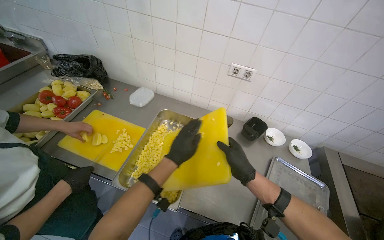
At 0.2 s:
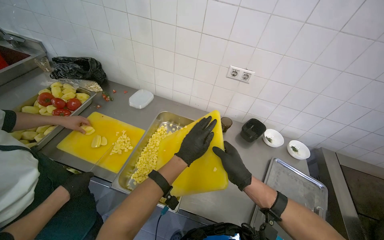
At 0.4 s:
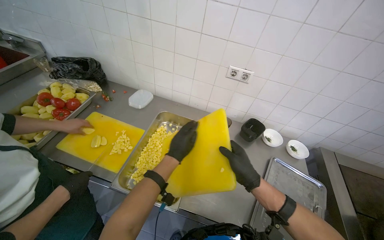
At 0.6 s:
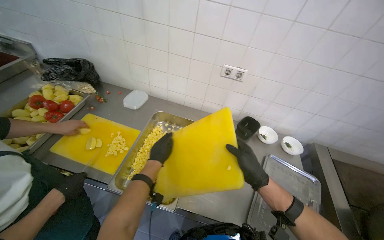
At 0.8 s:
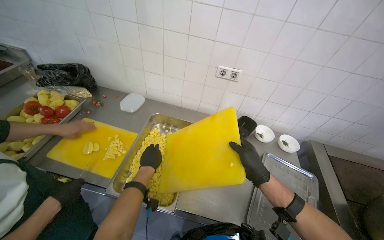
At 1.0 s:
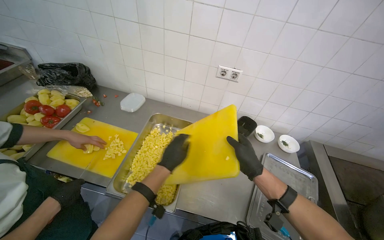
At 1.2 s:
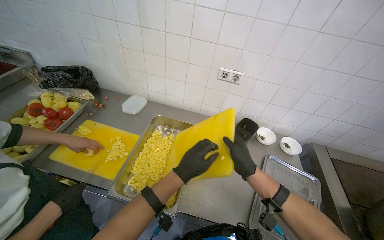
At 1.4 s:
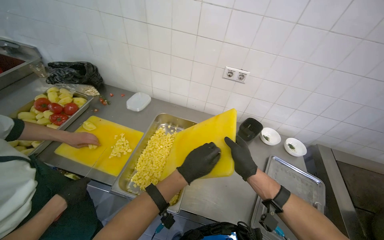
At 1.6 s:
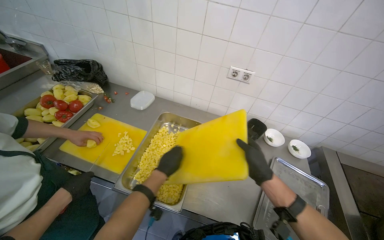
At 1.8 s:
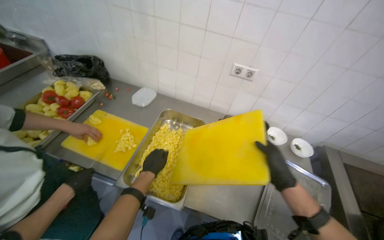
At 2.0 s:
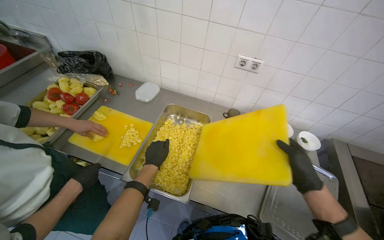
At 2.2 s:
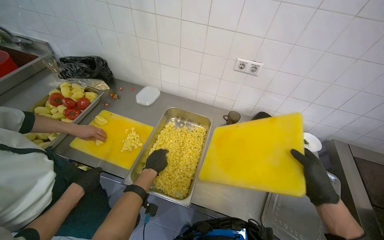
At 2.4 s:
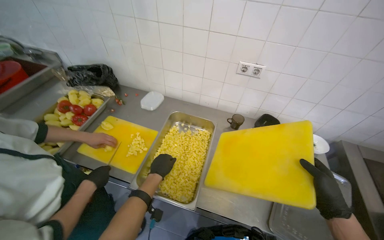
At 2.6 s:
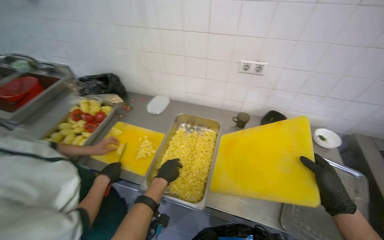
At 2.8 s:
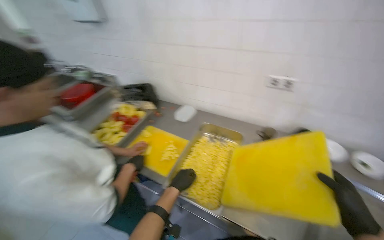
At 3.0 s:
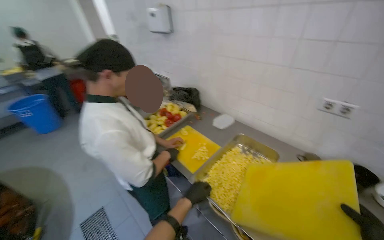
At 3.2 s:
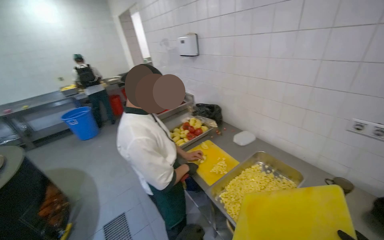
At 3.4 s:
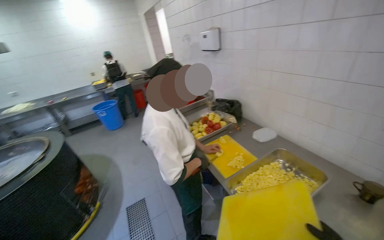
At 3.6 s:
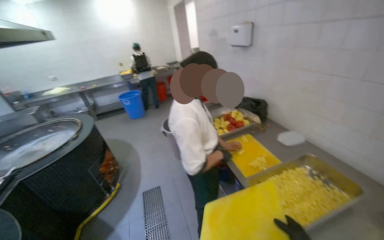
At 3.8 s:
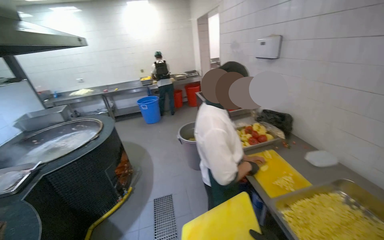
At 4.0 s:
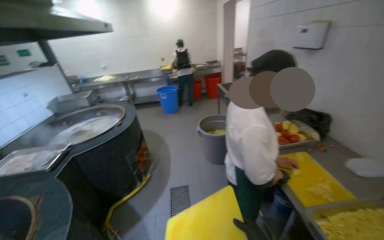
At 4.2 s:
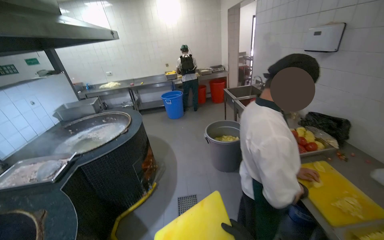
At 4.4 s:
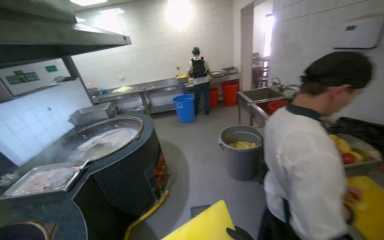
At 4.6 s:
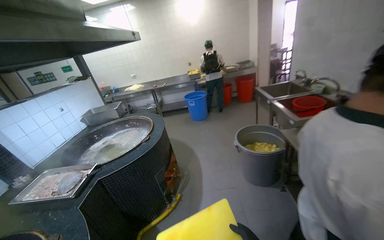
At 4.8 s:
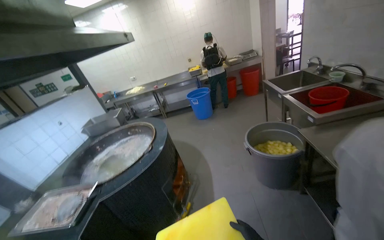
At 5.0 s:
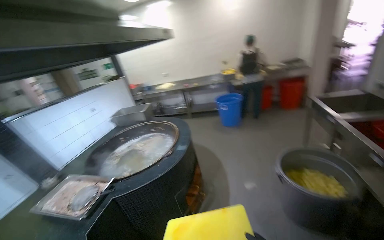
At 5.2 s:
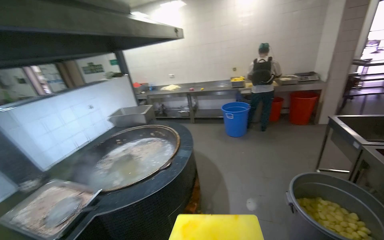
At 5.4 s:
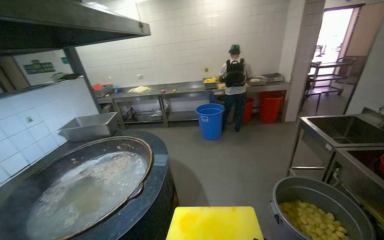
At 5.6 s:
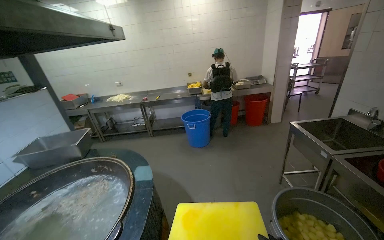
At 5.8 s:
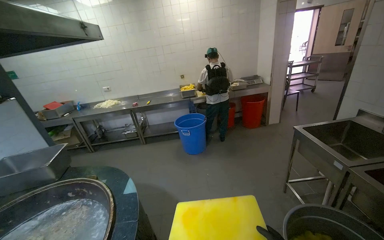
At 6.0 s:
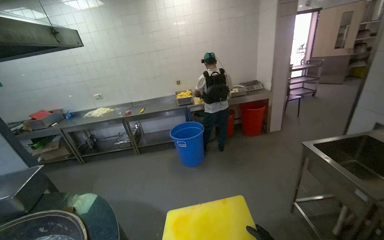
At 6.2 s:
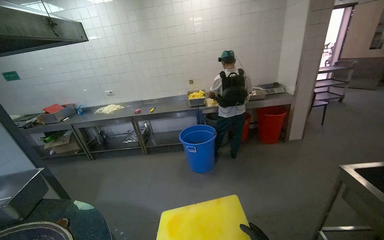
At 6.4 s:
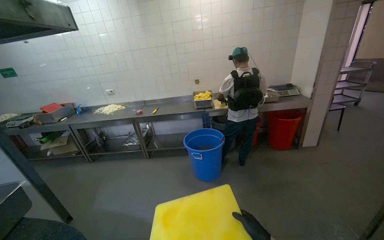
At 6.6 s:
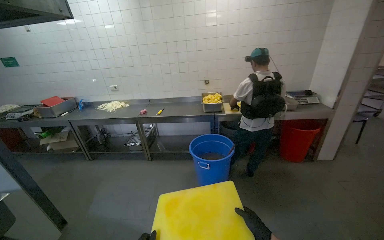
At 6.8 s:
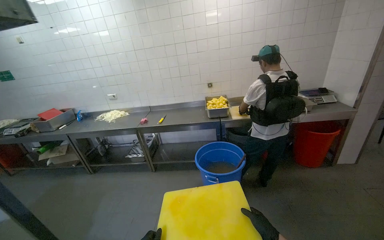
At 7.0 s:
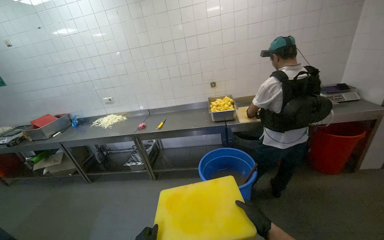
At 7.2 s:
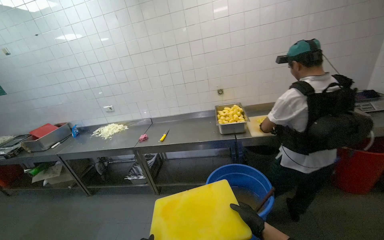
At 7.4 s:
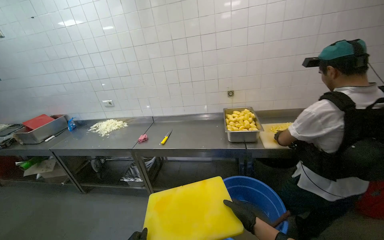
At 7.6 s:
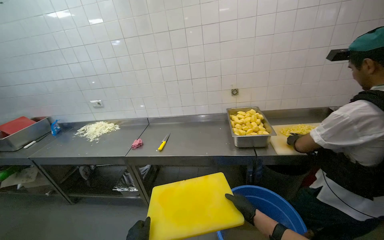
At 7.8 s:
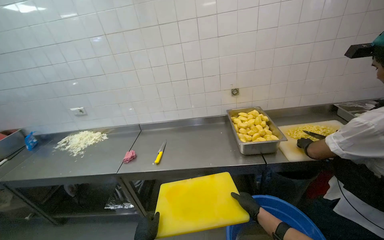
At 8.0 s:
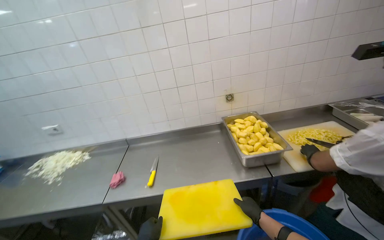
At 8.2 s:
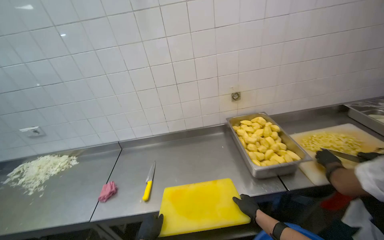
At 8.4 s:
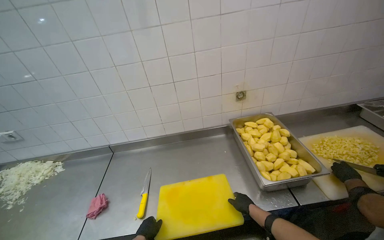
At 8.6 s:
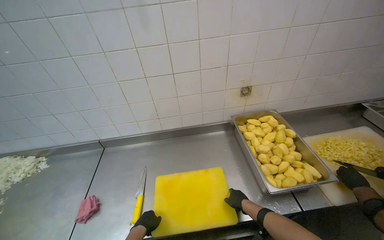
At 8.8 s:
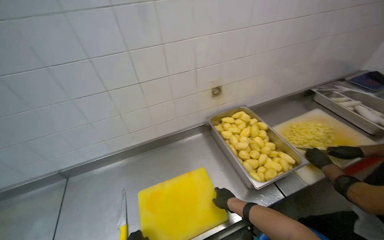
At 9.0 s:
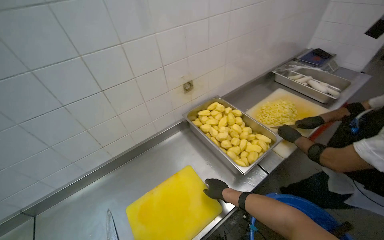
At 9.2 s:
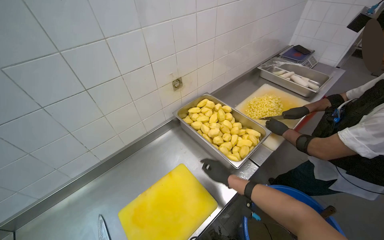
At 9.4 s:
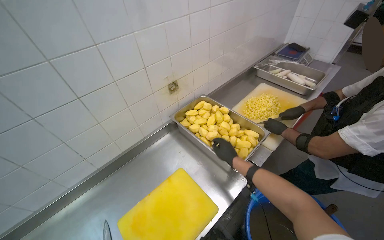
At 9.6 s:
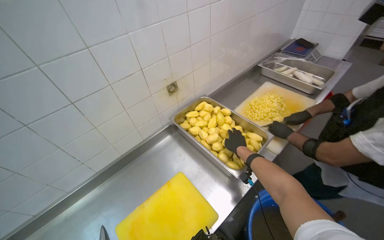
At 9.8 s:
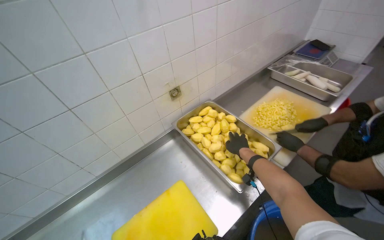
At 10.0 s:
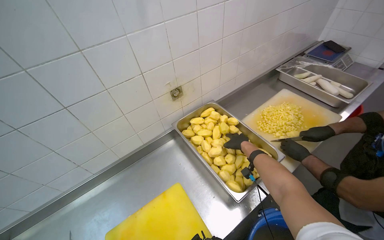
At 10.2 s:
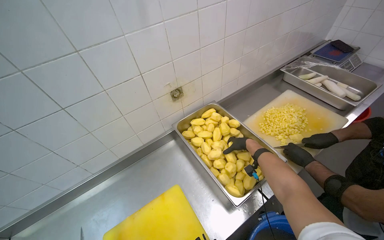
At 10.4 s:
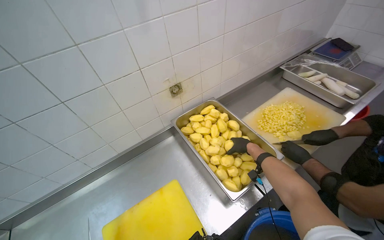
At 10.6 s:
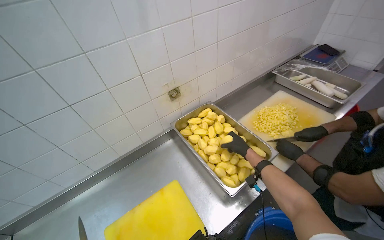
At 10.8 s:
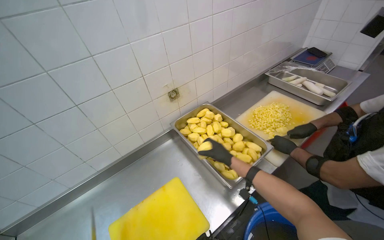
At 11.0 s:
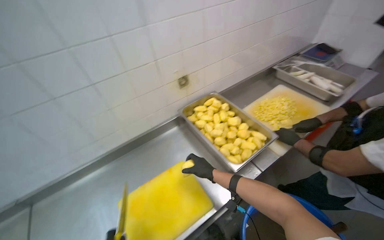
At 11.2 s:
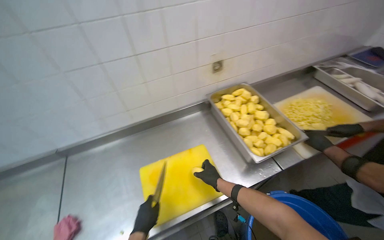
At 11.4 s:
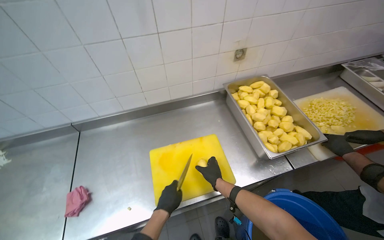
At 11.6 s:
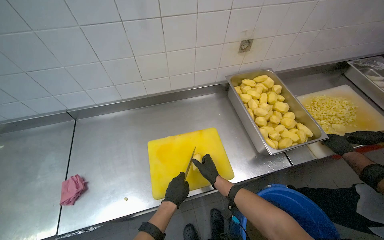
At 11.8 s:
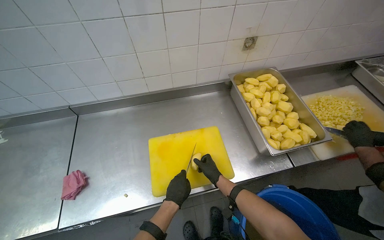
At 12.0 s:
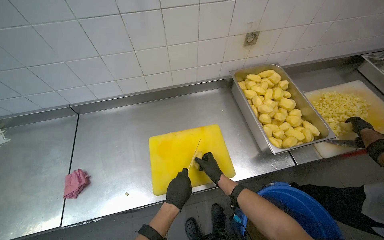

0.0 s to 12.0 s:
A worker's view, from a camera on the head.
Job: preparing food.
The whole recording: Chopping potatoes into cubes. The worker chops peeled potatoes into small cubes on a yellow cutting board.
0.0 to 1.6 s: The left hand goes left and right, about 15 cm each way, reversing 2 times.
1.6 to 3.0 s: The head turns to the left by approximately 35 degrees.
3.0 to 4.4 s: The wearer moves about 40 cm. The head rotates about 40 degrees to the left.
4.4 to 6.0 s: The head travels roughly 1.5 m.
6.0 to 7.6 s: The camera travels some 1.5 m.
7.6 to 9.0 s: The camera is carried some 90 cm. The head turns to the right by roughly 45 degrees. The view tips downward by roughly 15 degrees.
9.0 to 10.4 s: The right hand moves up the picture and to the right, approximately 30 cm.
10.4 to 12.0 s: The camera is carried some 50 cm. The wearer looks roughly 35 degrees further to the left. The view tilts about 20 degrees downward.

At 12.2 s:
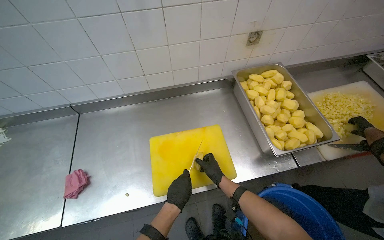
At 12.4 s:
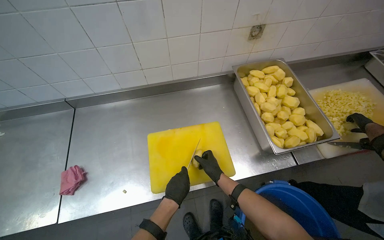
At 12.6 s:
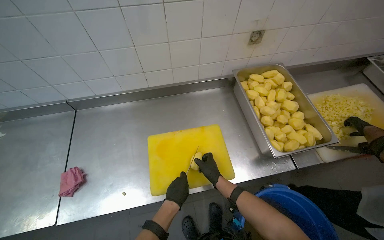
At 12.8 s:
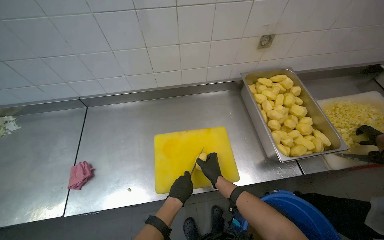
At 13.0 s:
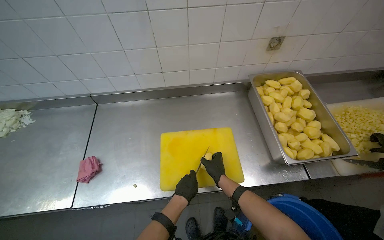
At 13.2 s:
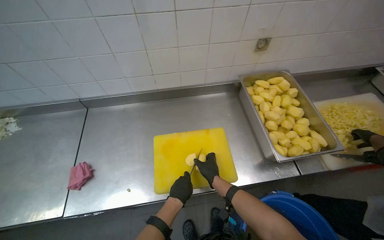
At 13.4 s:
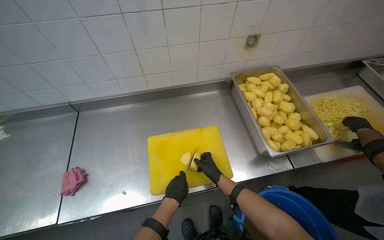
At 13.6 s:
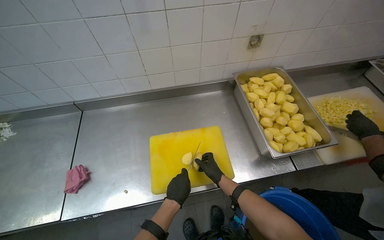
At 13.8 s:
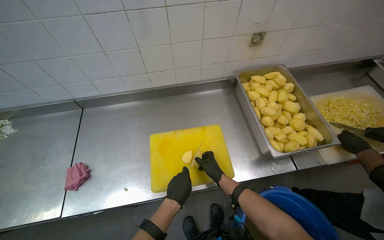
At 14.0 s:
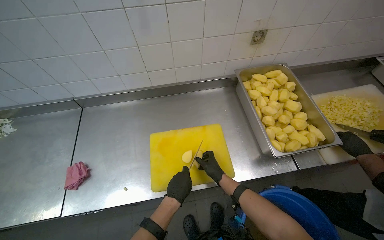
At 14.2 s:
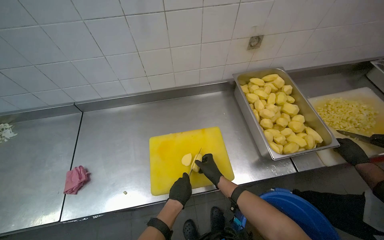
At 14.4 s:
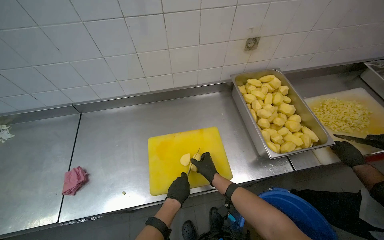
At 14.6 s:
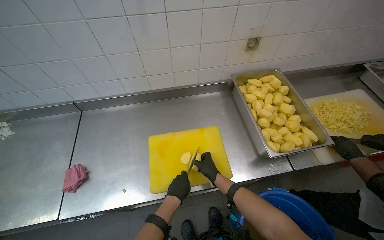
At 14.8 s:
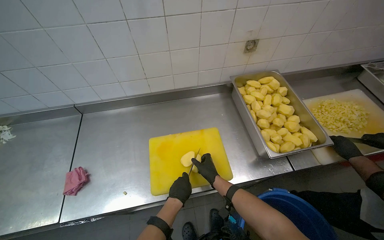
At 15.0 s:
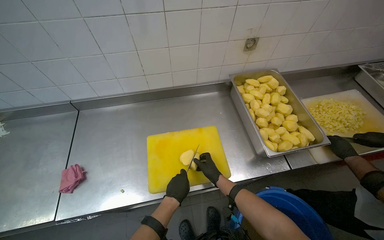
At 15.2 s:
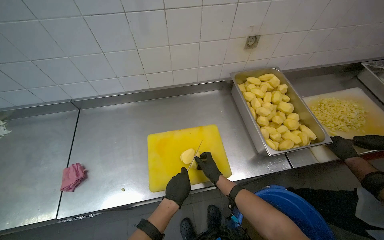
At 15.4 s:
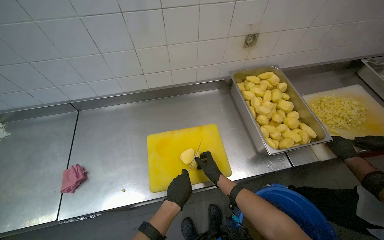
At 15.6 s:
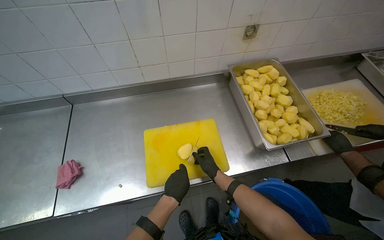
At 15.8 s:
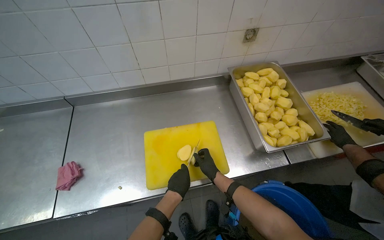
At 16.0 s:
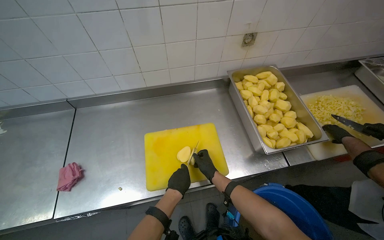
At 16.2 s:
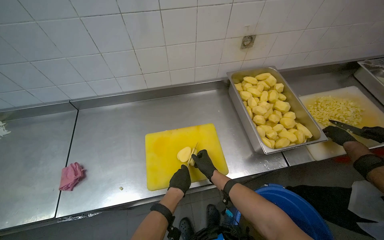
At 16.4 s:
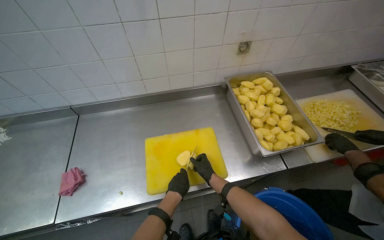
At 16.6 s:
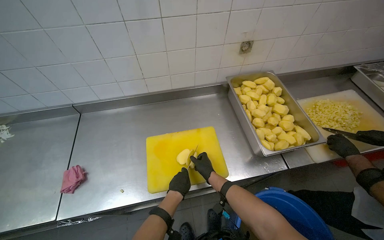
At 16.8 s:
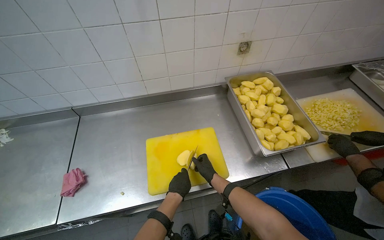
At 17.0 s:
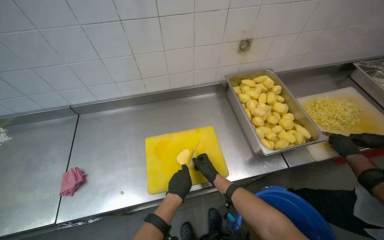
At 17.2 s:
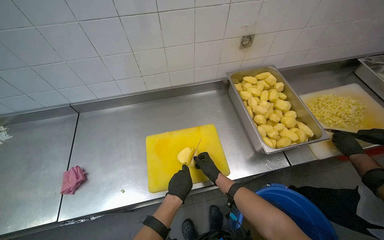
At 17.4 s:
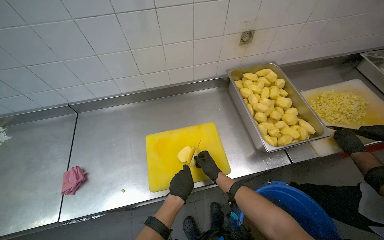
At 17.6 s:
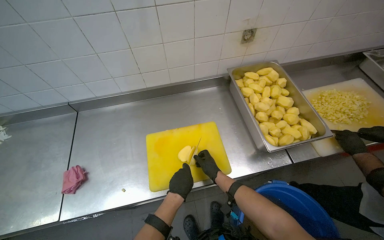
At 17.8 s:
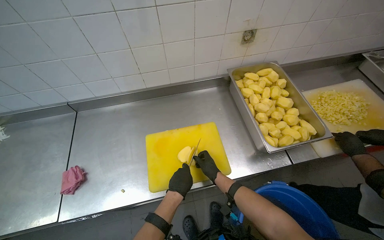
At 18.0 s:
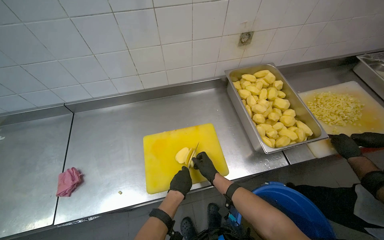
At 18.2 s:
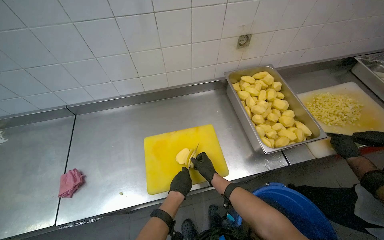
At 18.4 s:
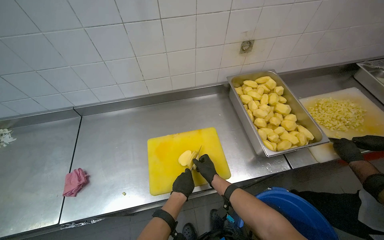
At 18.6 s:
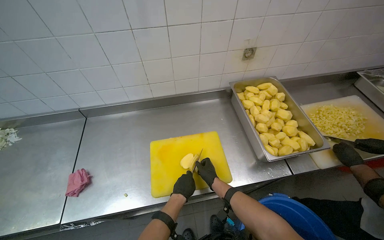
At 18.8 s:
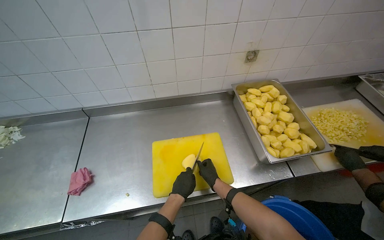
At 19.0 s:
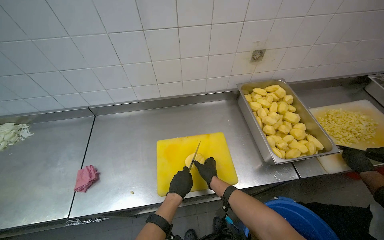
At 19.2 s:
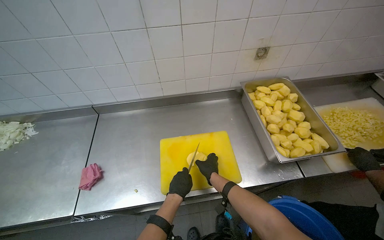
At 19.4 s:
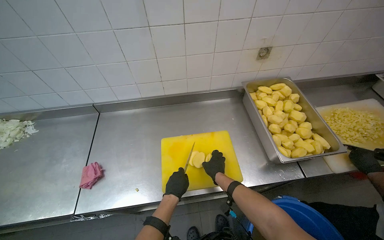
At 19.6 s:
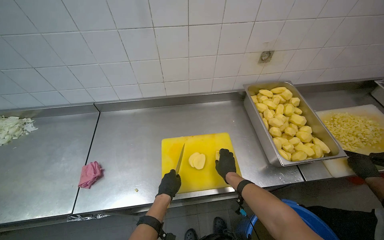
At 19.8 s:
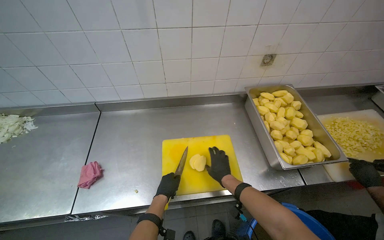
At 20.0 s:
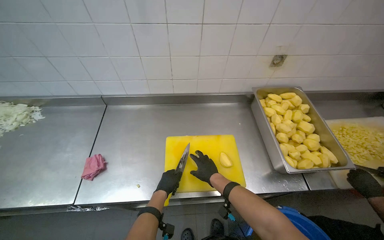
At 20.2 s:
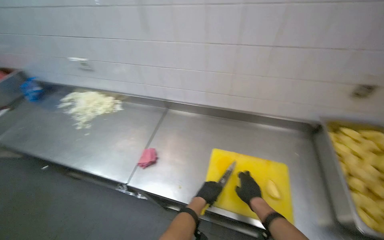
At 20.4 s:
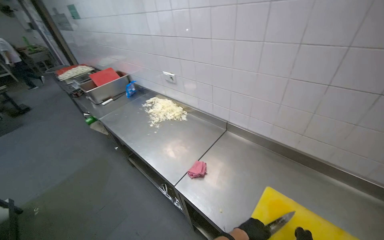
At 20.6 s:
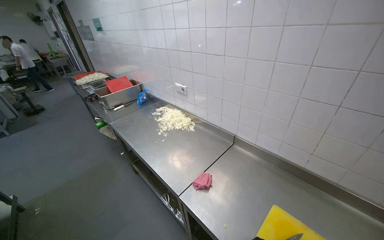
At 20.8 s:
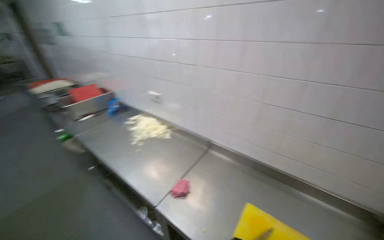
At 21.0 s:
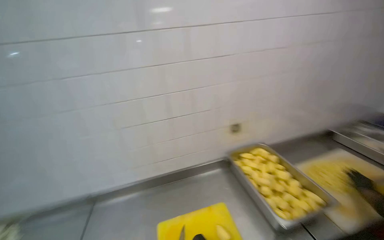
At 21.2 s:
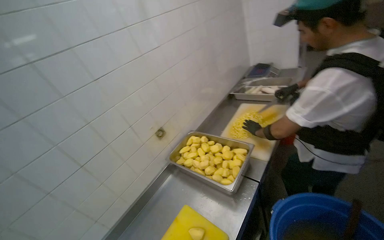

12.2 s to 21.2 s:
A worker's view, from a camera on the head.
Job: preparing food.
The whole recording: Chopping potatoes into cubes. The worker chops peeled potatoes into small cubes on a yellow cutting board.
12.2 to 18.2 s: The hands stay close to where they were, moving slightly.
18.2 to 19.8 s: The left hand travels to the left by about 15 cm.
19.8 to 21.2 s: The wearer's head swings some 45 degrees to the right. The view tips upward by some 25 degrees.